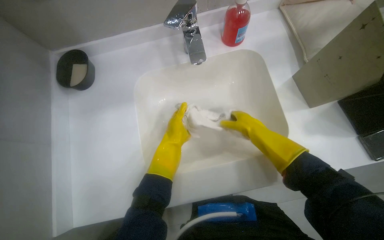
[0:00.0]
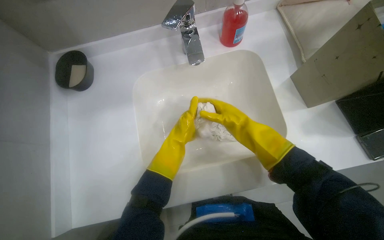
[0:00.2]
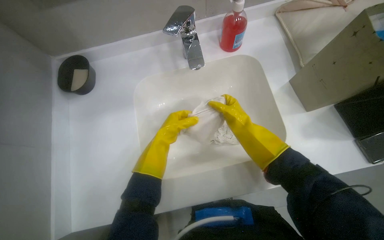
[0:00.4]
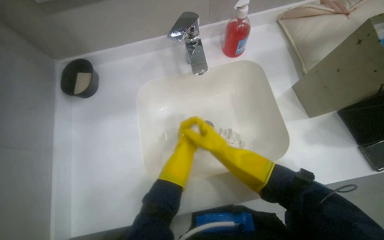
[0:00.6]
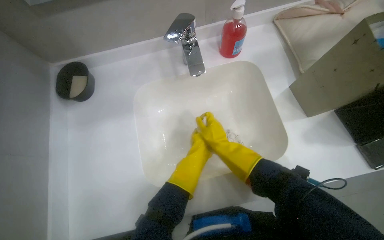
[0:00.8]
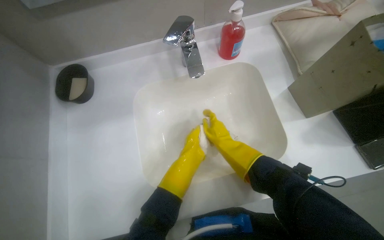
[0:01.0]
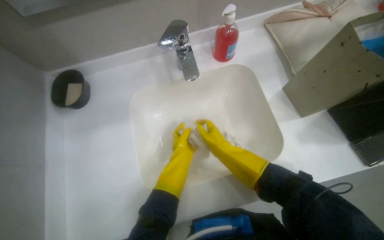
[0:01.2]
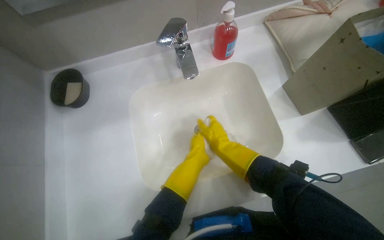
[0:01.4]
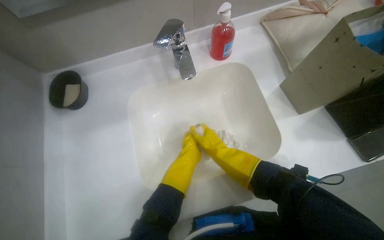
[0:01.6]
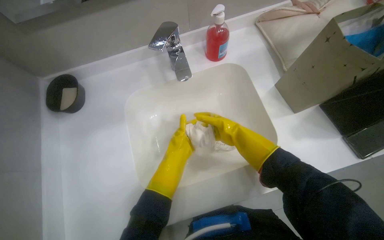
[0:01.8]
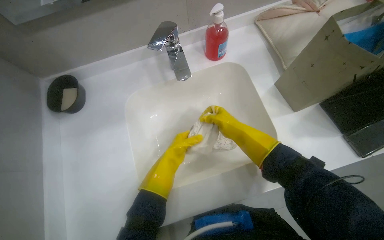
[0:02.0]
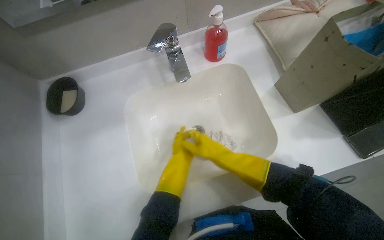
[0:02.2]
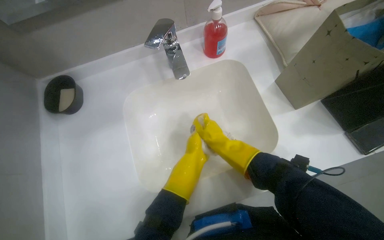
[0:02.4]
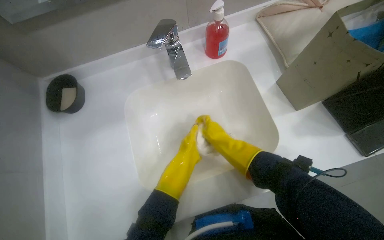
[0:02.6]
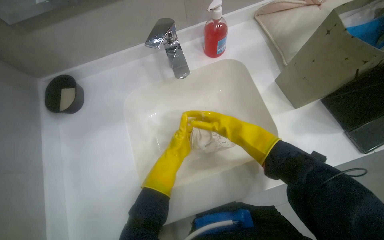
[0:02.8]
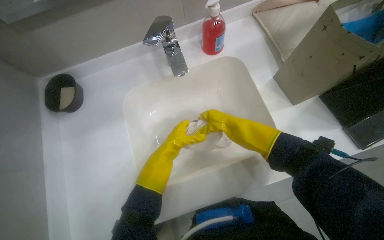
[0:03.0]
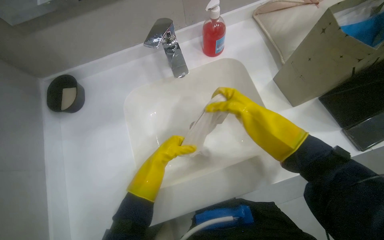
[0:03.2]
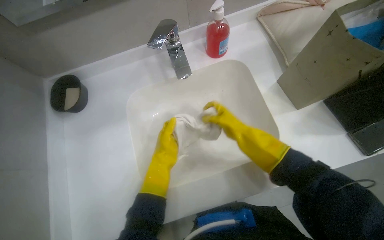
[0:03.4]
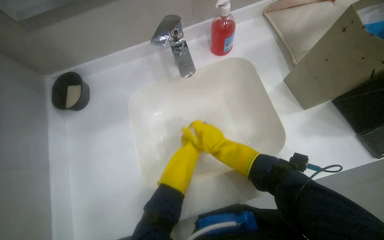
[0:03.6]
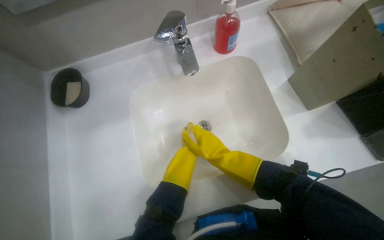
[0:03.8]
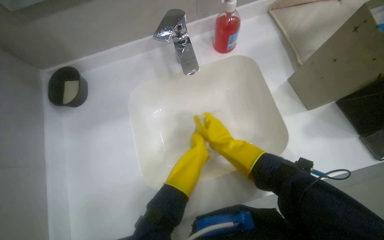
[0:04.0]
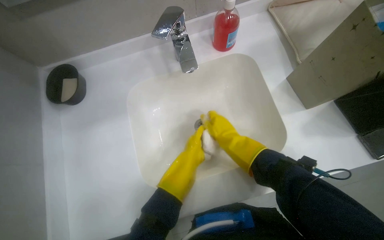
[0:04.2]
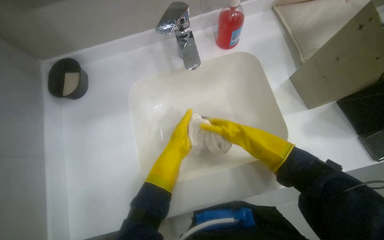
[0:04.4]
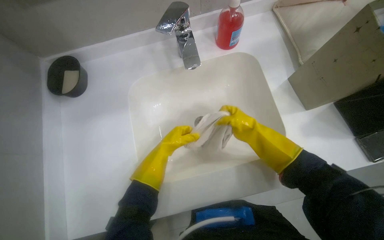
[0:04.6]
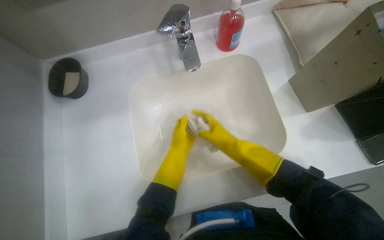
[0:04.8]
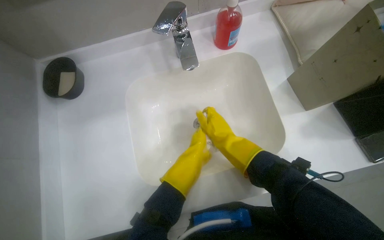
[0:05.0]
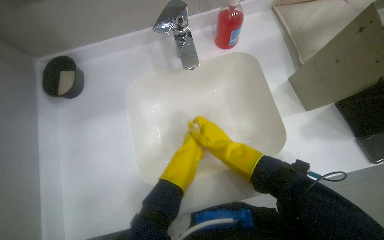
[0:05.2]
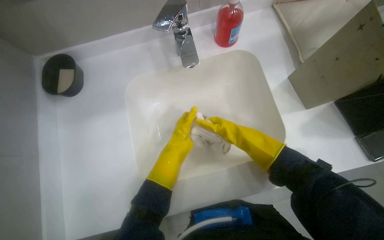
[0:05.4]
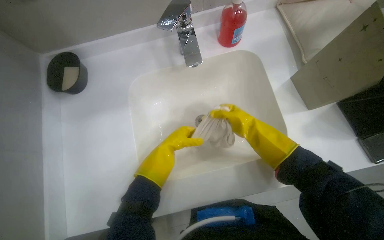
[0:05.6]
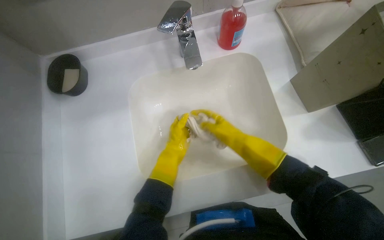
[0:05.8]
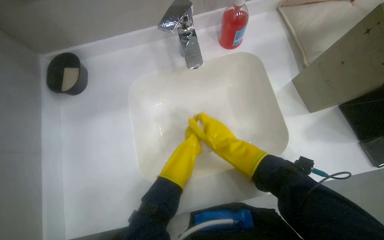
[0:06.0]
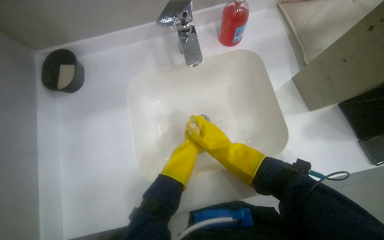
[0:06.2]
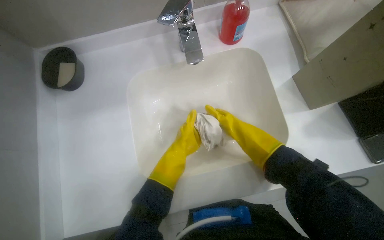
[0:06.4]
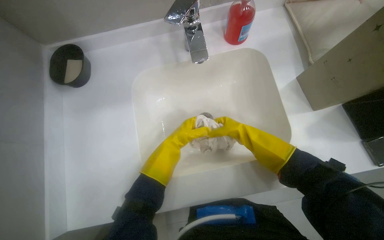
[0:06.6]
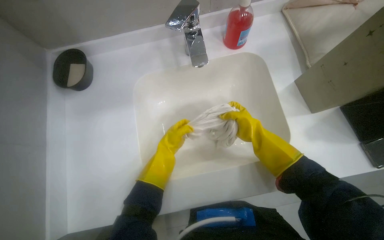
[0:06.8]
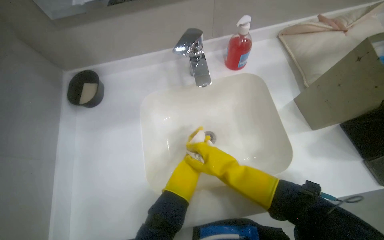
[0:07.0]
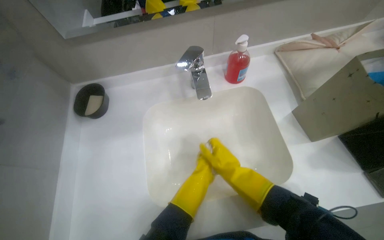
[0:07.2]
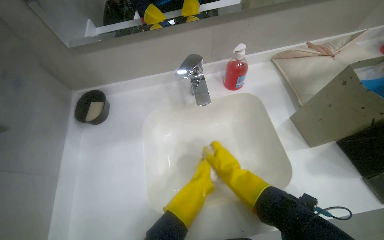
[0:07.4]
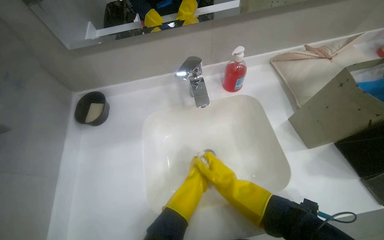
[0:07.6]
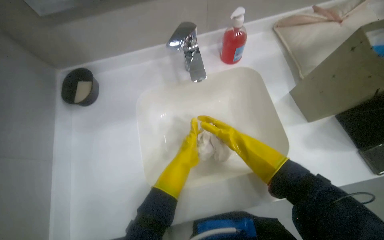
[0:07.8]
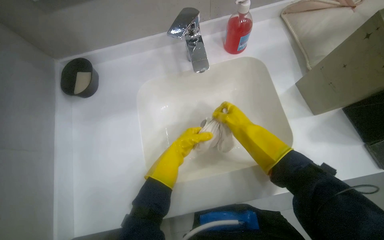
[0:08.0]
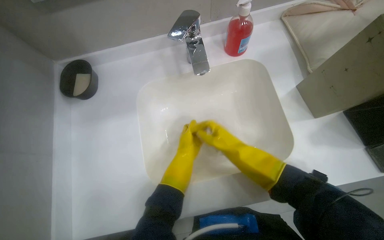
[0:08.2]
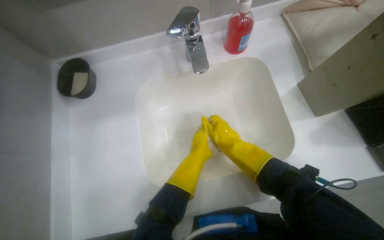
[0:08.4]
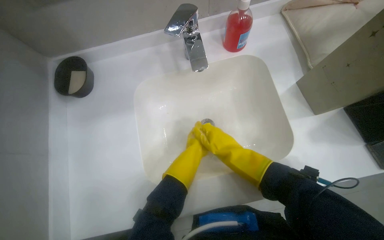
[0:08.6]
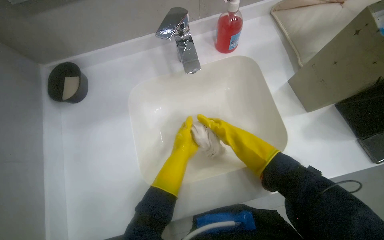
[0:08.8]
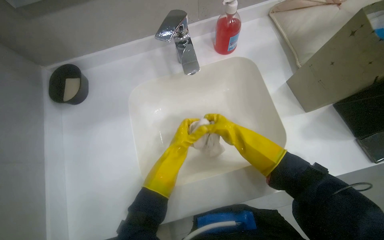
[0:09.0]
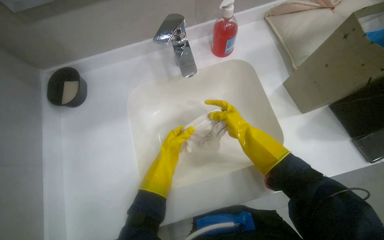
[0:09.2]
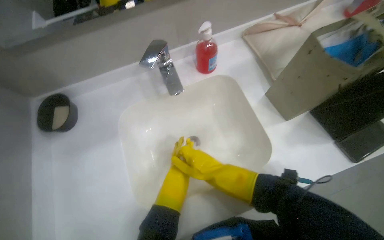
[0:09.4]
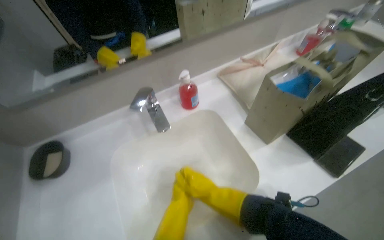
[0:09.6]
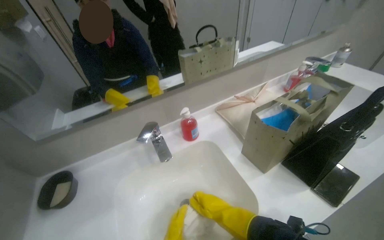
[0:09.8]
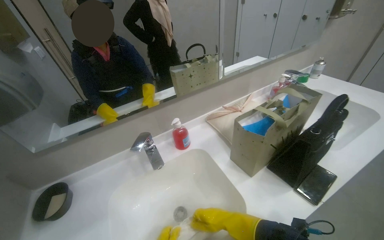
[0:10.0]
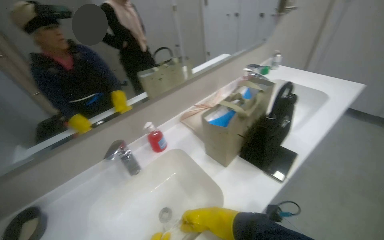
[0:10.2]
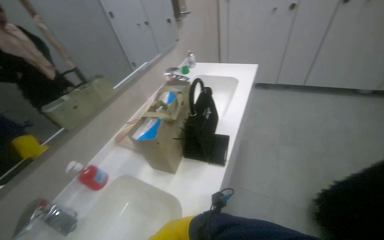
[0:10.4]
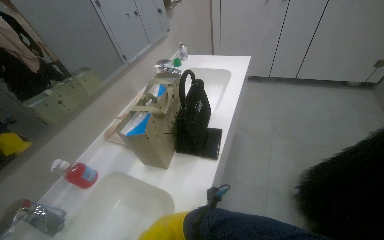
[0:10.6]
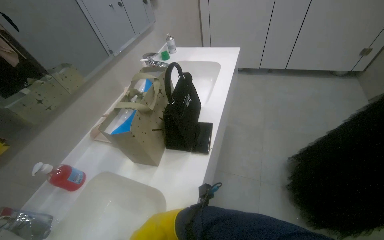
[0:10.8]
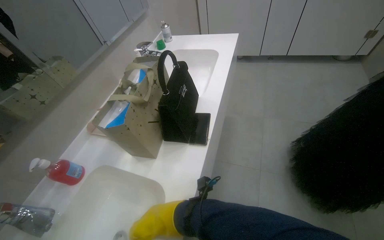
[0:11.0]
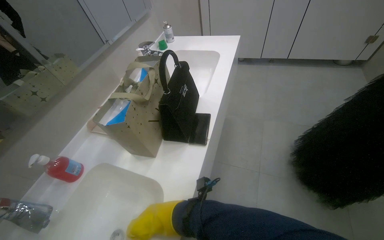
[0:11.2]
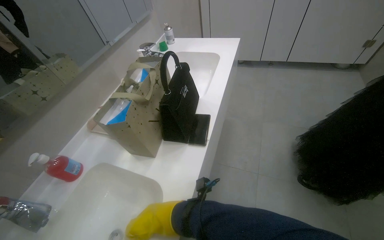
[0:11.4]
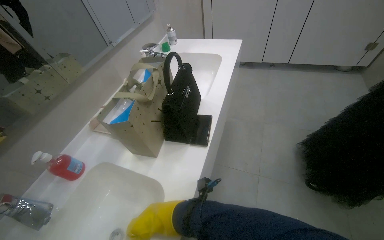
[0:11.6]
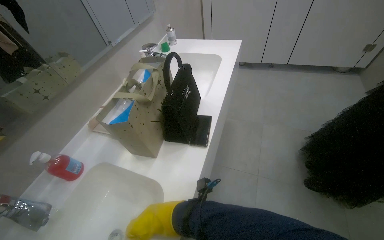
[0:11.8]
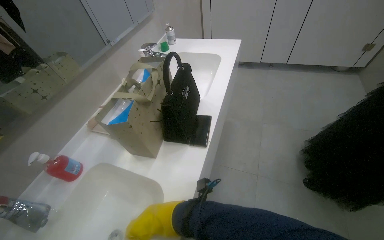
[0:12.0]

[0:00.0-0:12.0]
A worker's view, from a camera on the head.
Job: preparing cleaning supplies.
The whole recording: Washing cleaning cloth. The worker washes a cleaning cloth in the sink with water and soap.
0.0 to 1.6 s: The right hand moves to the left, approximately 10 cm.
6.0 to 7.6 s: The view tips upward by approximately 15 degrees.
9.0 to 10.4 s: The head turns to the right by roughly 50 degrees. The camera pitches upward, by roughly 35 degrees.

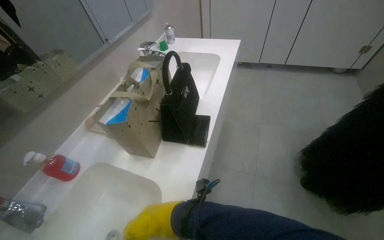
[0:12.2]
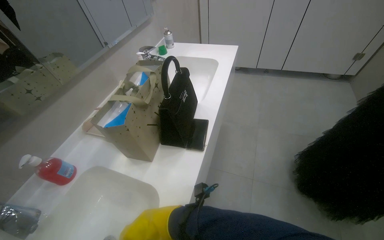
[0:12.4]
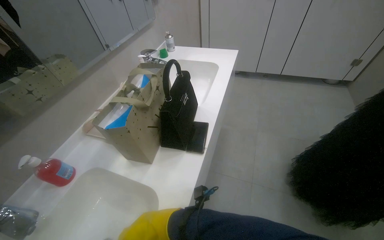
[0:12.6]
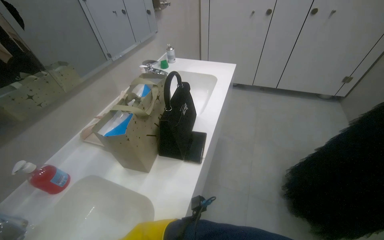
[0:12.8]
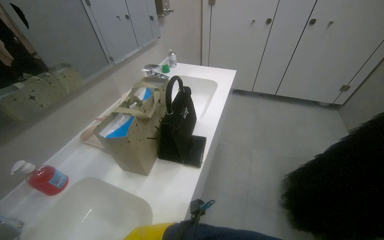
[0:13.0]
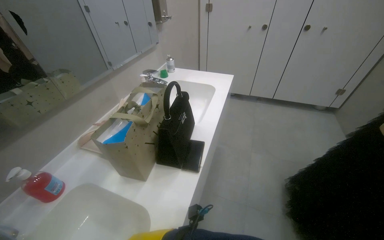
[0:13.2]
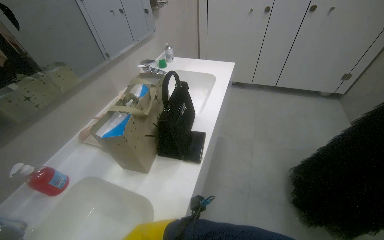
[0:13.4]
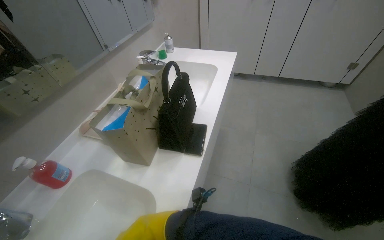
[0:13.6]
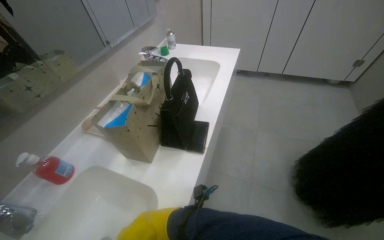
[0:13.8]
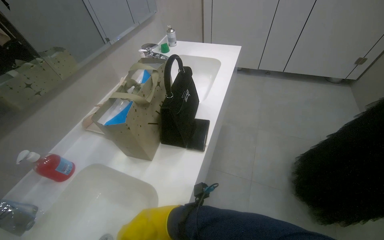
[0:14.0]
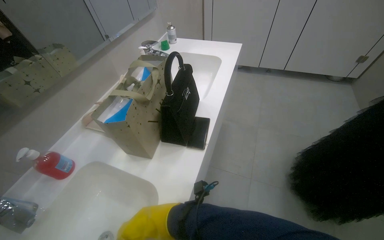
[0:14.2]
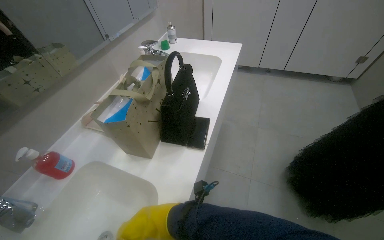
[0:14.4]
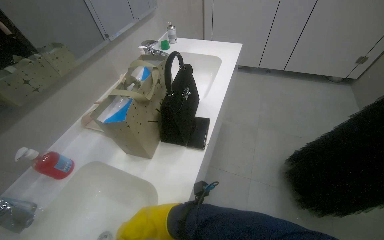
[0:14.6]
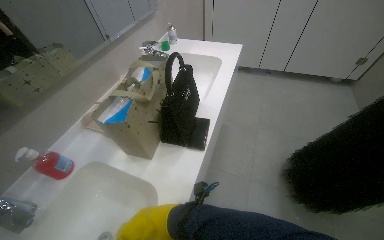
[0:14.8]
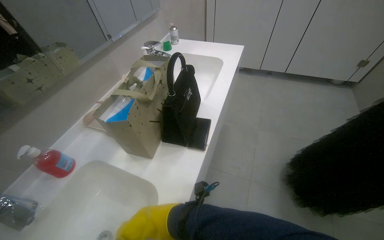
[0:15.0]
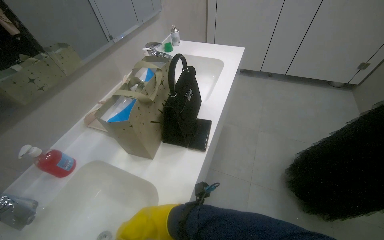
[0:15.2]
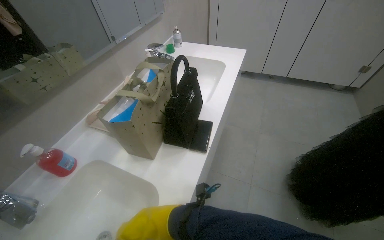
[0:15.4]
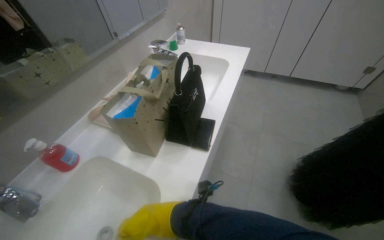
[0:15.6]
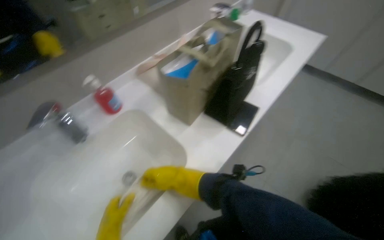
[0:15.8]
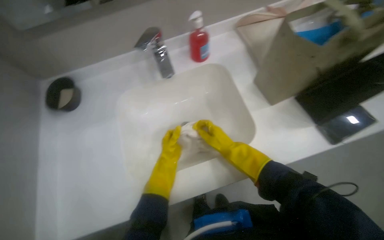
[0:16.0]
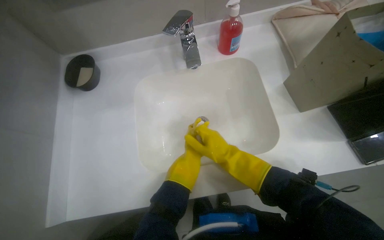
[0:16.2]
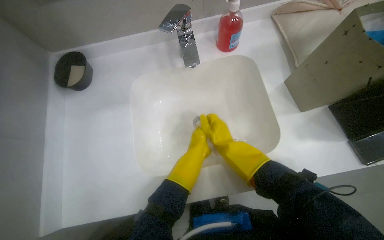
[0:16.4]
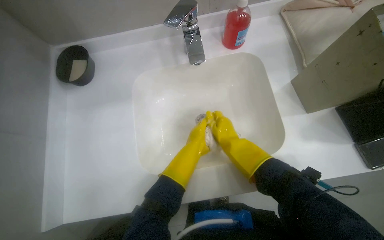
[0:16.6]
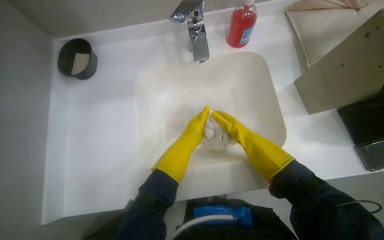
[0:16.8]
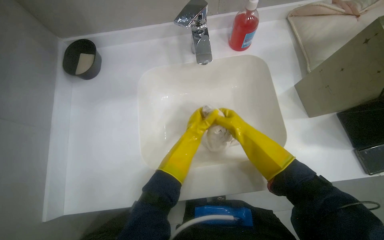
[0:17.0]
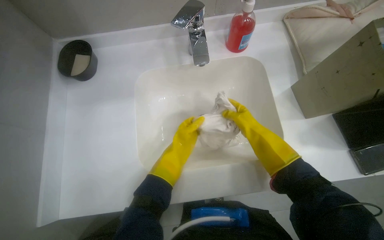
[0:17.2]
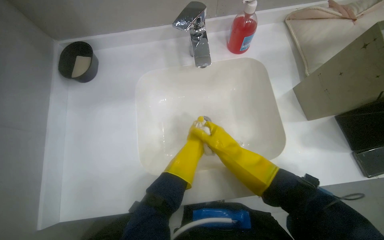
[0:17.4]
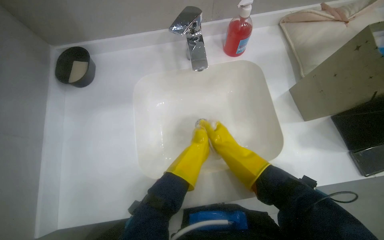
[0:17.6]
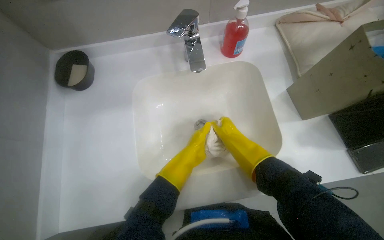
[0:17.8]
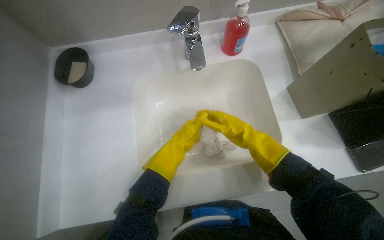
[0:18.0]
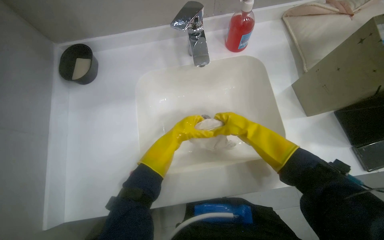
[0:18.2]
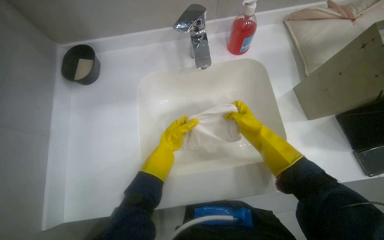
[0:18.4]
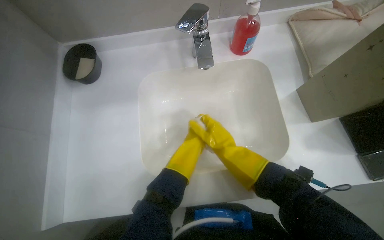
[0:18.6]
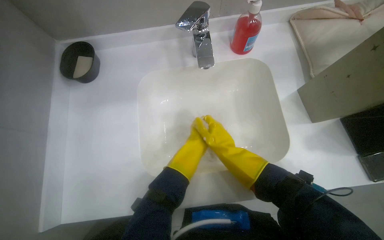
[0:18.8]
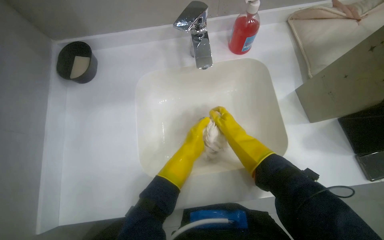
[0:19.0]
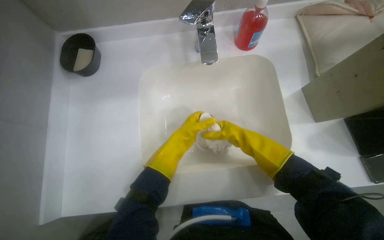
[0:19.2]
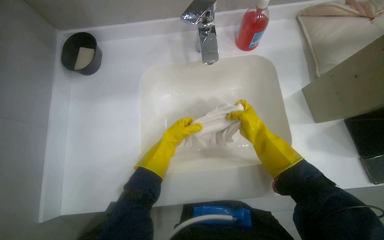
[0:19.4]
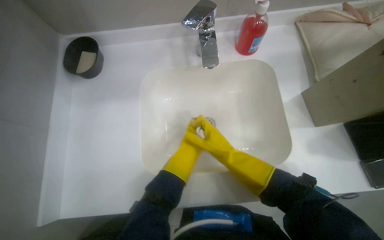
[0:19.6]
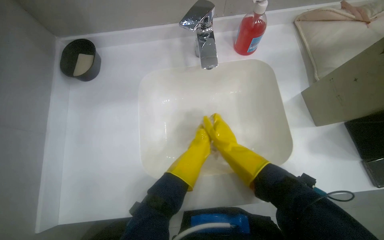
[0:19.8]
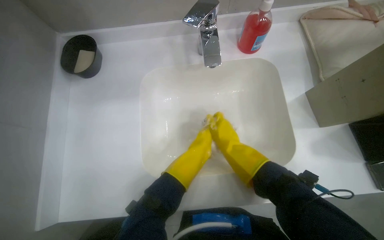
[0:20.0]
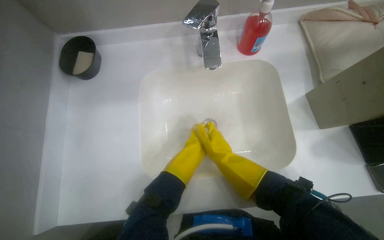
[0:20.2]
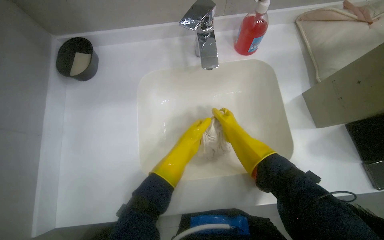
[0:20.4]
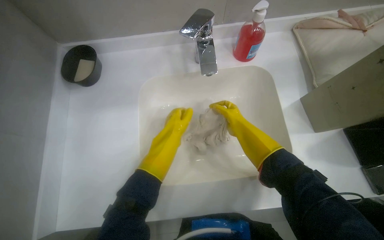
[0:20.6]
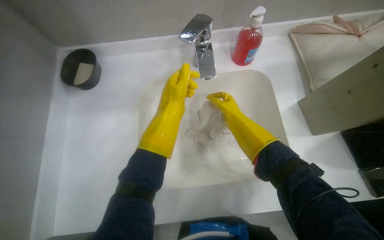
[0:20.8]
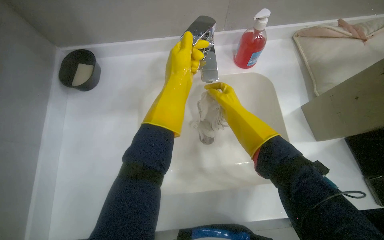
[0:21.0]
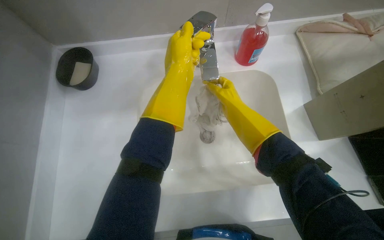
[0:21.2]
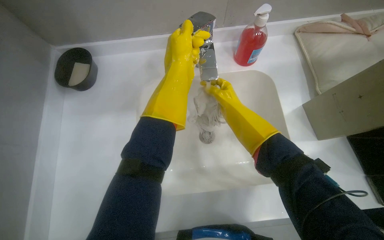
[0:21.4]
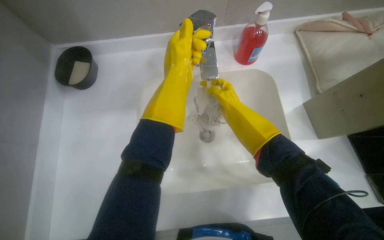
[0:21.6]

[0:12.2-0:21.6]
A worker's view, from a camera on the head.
Job: preparing cleaning supplies.
The whole recording: Washing cleaning cloth. The worker washes a cleaning cloth in the sink with water and soap.
15.4 to 17.0 s: The wearer's head swings roughly 60 degrees to the left. The view tips downward by about 25 degrees.
18.4 to 20.0 s: The right hand moves left and right over some 10 cm, changing direction 2 times.
20.0 to 21.6 s: The left hand travels up the picture by approximately 25 cm; the right hand goes approximately 15 cm up the picture.
